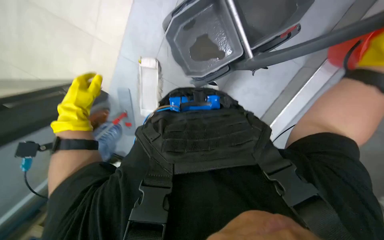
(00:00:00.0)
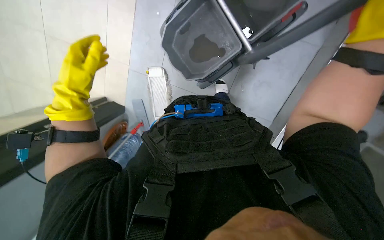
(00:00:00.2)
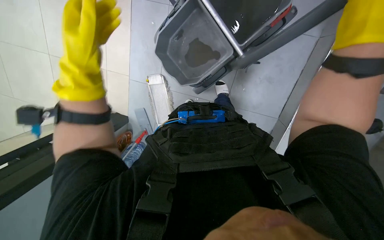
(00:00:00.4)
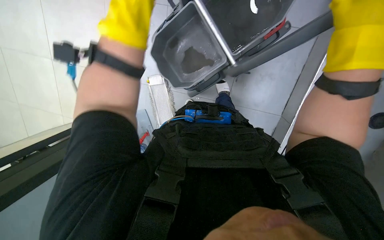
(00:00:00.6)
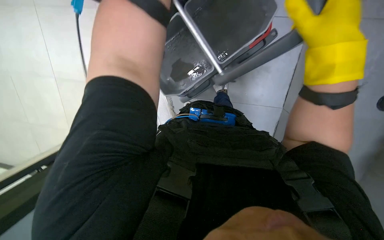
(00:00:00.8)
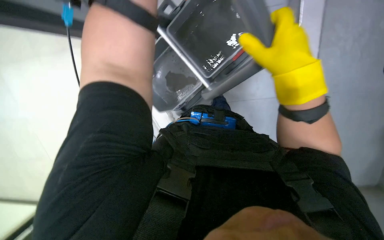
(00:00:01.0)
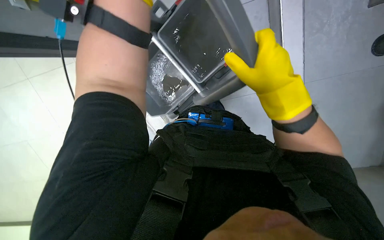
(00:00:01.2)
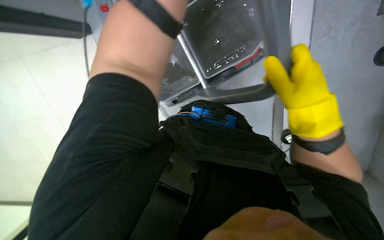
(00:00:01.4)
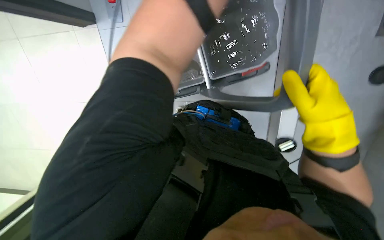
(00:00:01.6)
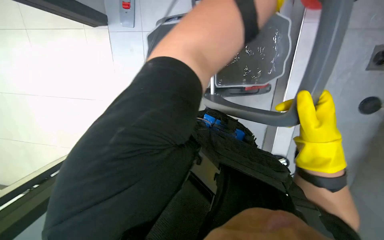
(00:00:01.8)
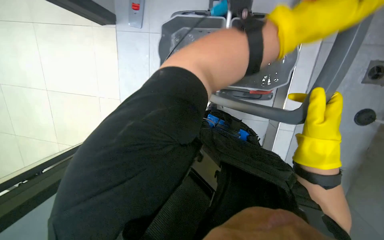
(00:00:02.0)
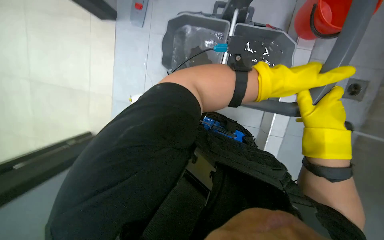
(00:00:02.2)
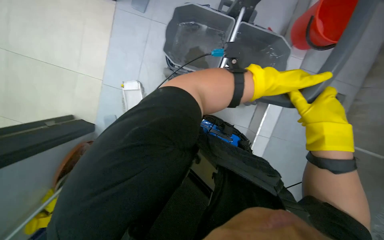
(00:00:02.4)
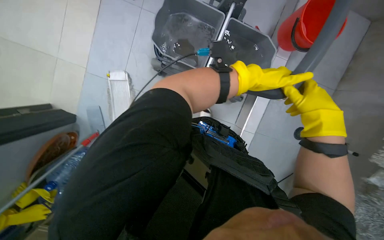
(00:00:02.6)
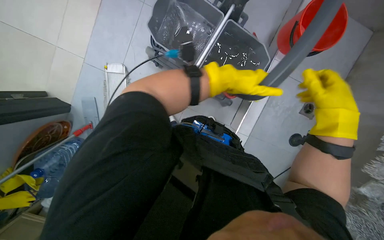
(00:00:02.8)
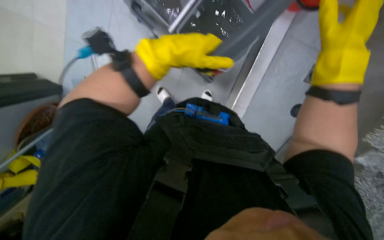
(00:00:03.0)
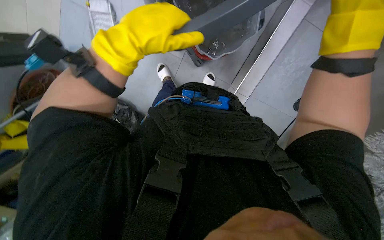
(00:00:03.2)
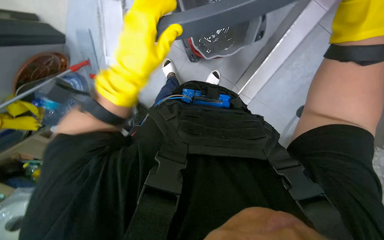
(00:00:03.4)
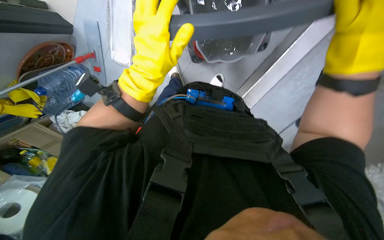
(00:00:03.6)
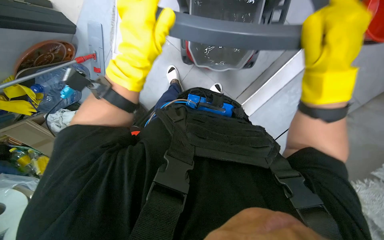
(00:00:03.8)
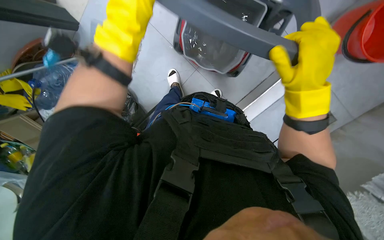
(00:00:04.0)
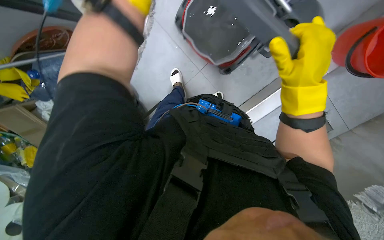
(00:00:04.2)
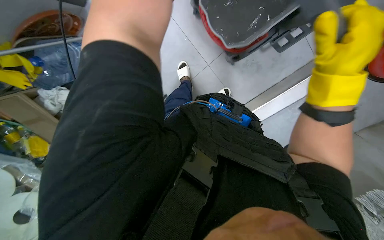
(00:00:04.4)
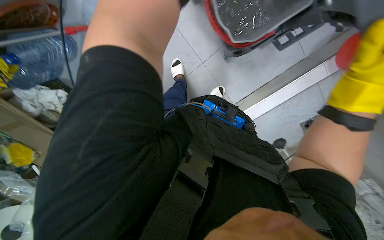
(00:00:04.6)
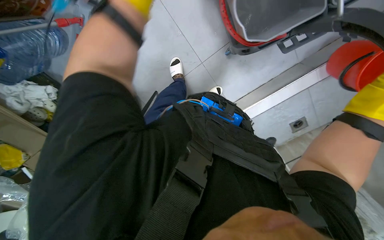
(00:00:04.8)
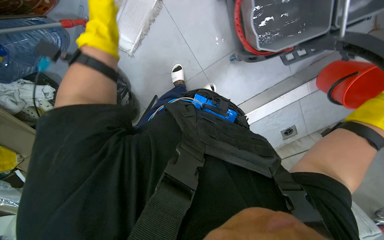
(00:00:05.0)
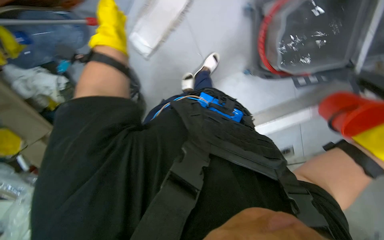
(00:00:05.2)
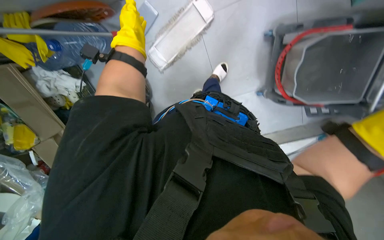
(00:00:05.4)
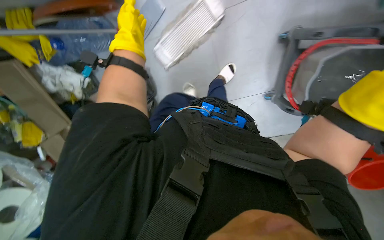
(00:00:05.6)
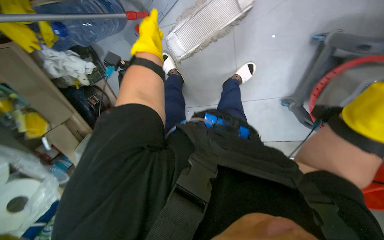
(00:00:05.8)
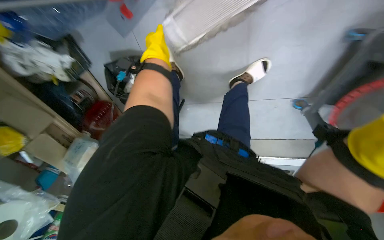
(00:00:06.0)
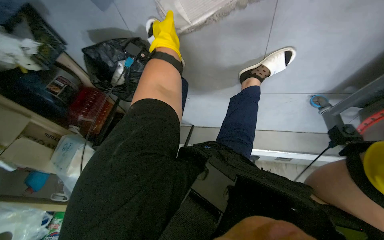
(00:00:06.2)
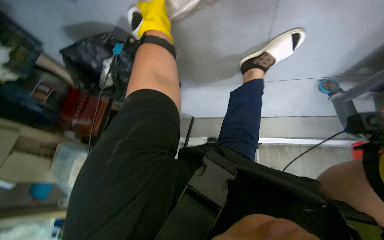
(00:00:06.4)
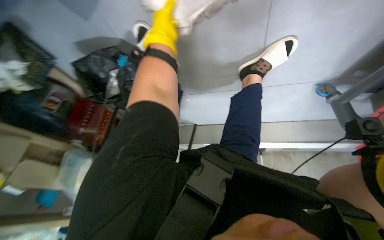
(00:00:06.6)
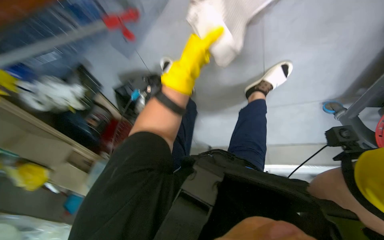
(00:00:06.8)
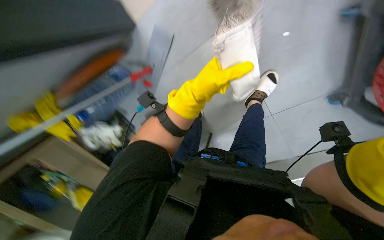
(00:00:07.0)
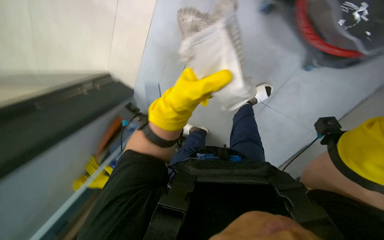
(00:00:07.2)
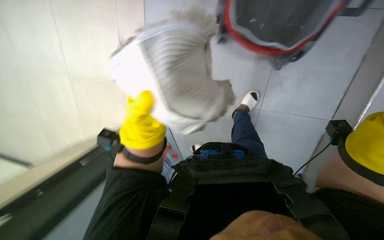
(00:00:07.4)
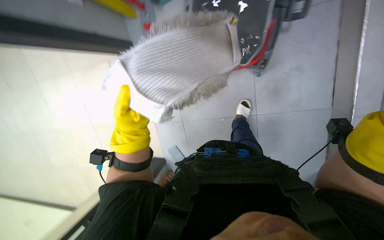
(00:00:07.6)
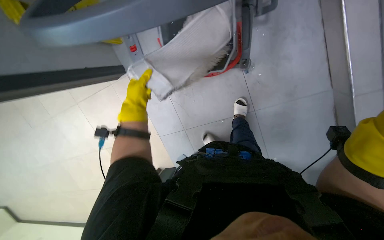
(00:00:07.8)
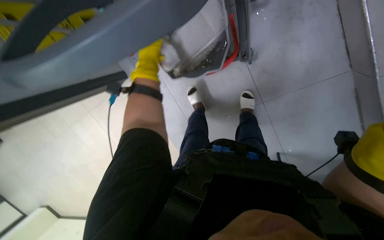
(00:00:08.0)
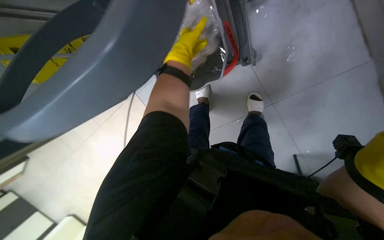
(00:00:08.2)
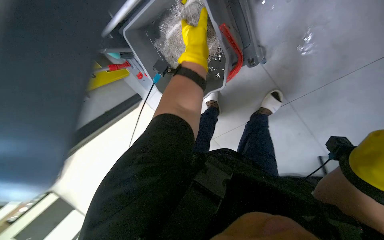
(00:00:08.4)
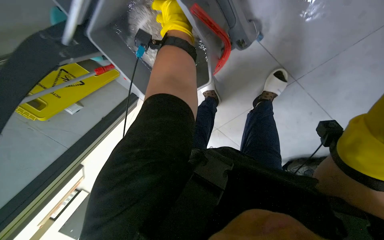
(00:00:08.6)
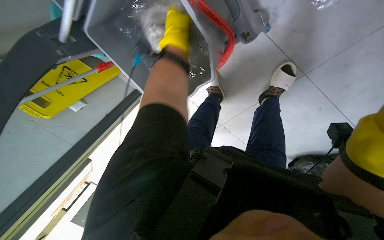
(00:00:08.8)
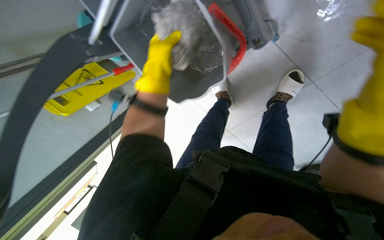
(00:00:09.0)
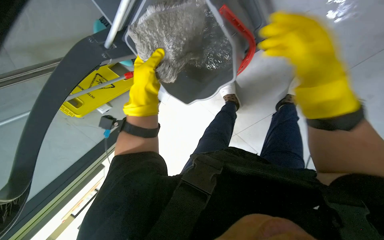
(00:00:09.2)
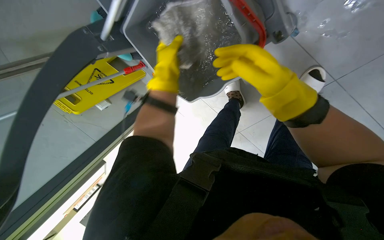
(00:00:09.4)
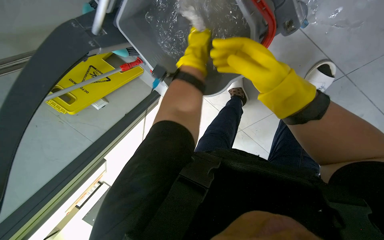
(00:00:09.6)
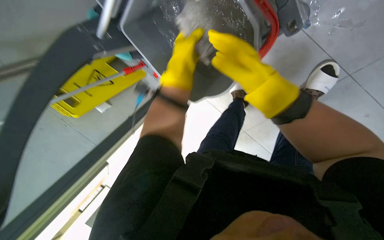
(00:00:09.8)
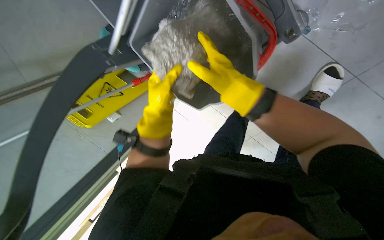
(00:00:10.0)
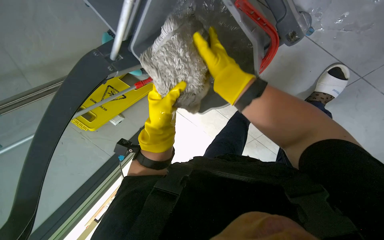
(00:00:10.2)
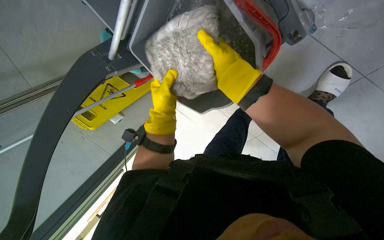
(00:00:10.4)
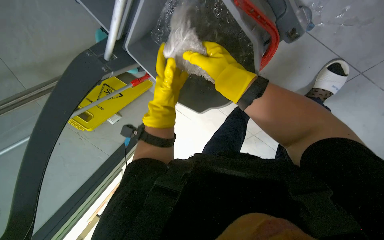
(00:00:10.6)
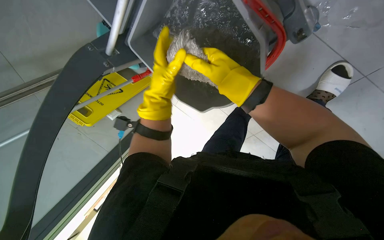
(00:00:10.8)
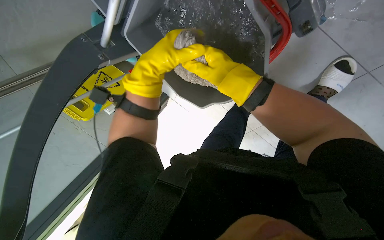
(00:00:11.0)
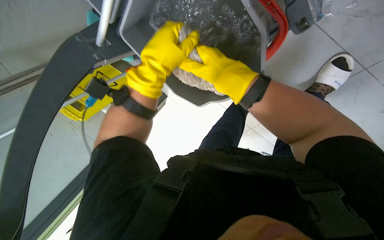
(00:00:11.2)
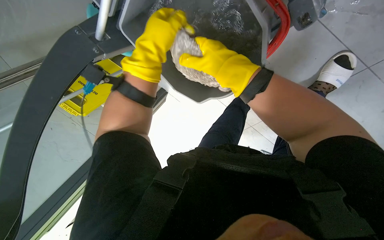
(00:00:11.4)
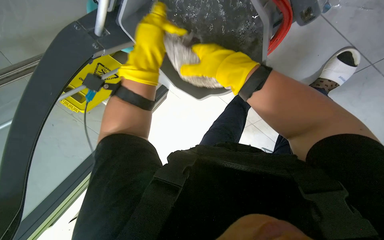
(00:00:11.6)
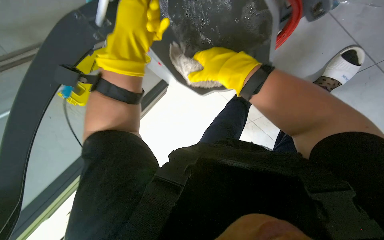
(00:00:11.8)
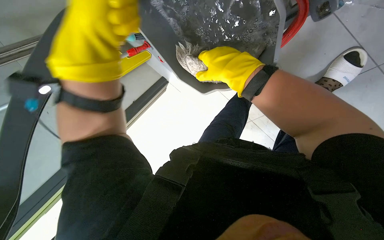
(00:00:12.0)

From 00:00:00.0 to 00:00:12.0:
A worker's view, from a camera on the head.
Job: preparing cleaning supplies.
The whole recording: Preparing mop for floor cleaning. The worker prepares the mop for floor cleaning by changing the mop head and rinsing it in the bucket.
From 00:00:01.6 to 00:00:03.0: The right hand shifts approximately 15 cm up the picture.
From 00:00:06.0 to 00:00:07.6: The view pans to the left by some 20 degrees. The view tips upward by some 20 degrees.
From 00:00:07.6 to 00:00:09.0: The left hand is displaced up the picture by about 20 cm.
From 00:00:09.0 to 00:00:10.4: The left hand swings up and down the picture, about 20 cm each way, with 2 reversals.
From 00:00:10.4 to 00:00:12.0: The left hand shifts about 20 cm nearer to the camera.

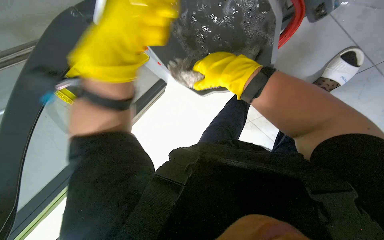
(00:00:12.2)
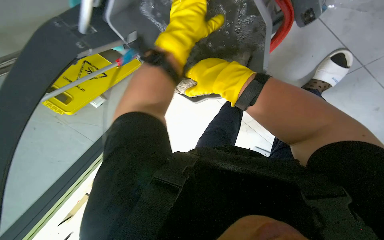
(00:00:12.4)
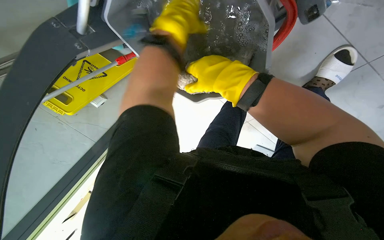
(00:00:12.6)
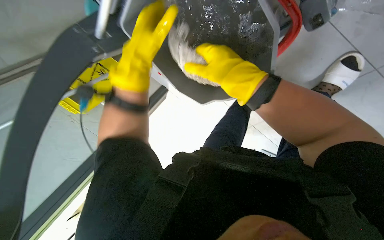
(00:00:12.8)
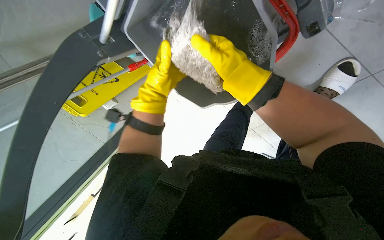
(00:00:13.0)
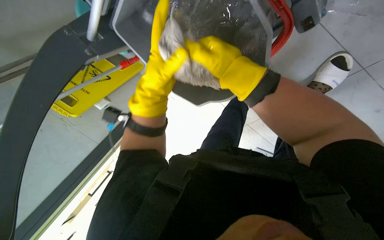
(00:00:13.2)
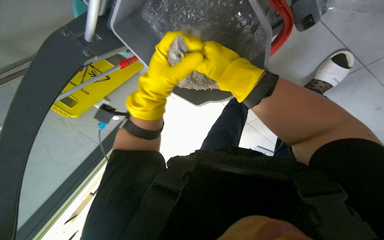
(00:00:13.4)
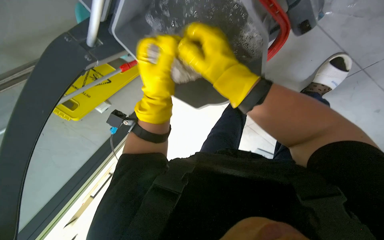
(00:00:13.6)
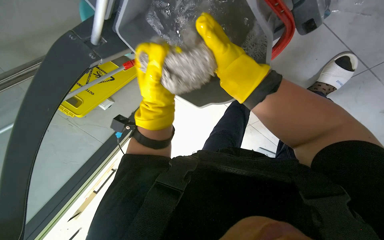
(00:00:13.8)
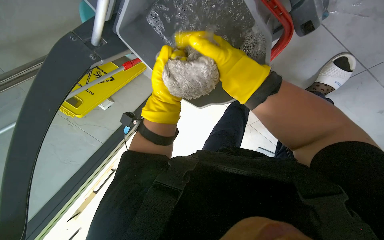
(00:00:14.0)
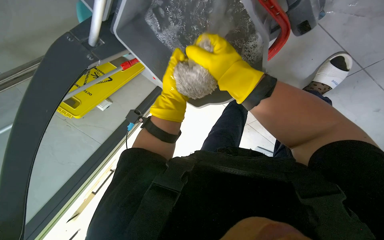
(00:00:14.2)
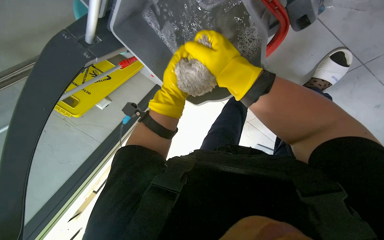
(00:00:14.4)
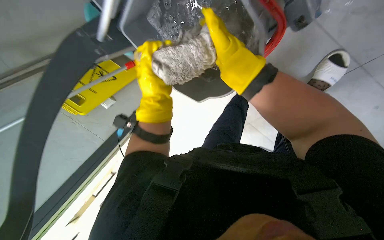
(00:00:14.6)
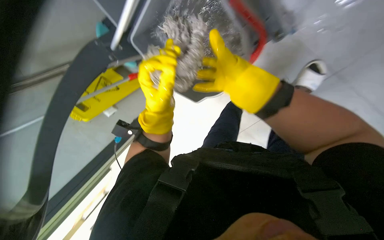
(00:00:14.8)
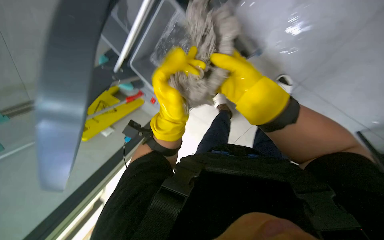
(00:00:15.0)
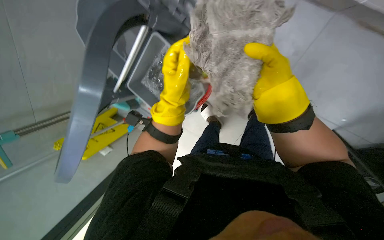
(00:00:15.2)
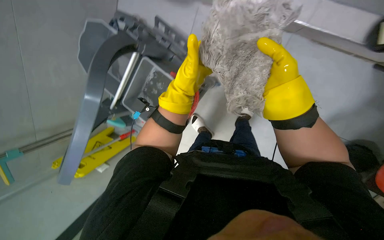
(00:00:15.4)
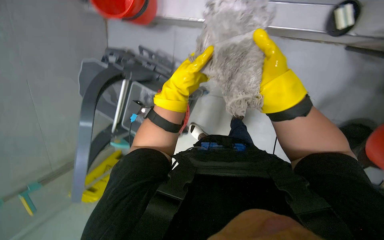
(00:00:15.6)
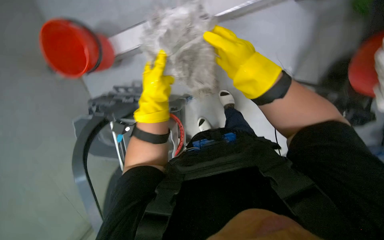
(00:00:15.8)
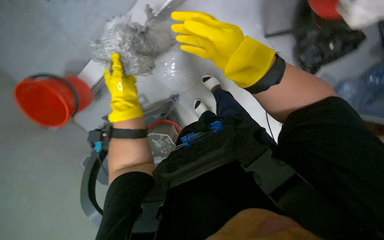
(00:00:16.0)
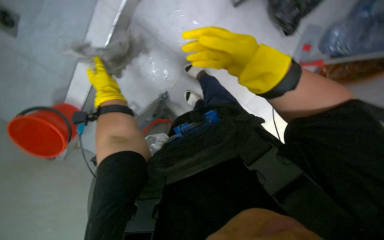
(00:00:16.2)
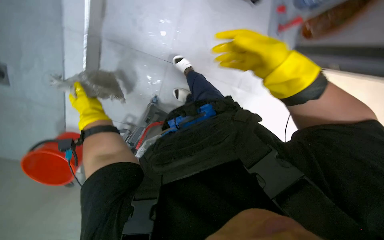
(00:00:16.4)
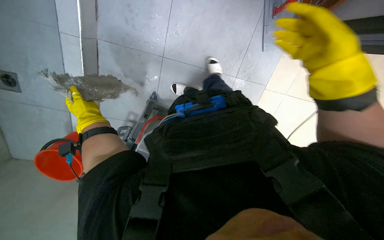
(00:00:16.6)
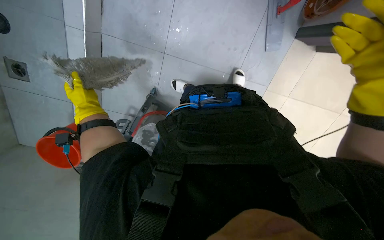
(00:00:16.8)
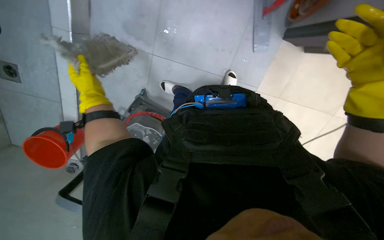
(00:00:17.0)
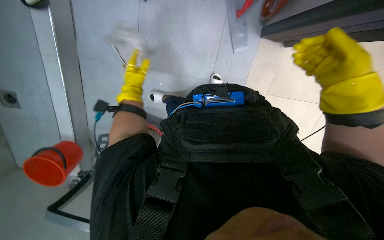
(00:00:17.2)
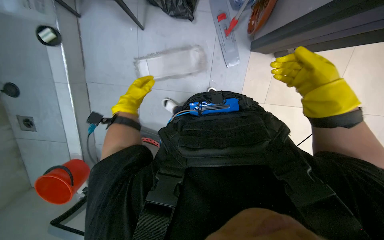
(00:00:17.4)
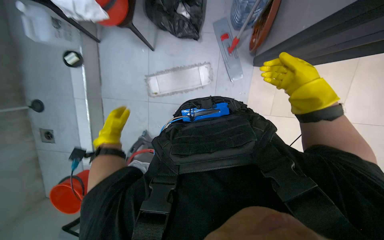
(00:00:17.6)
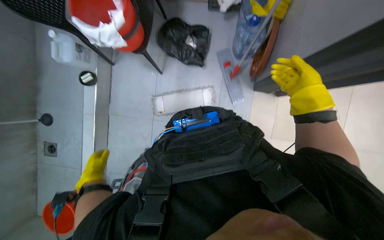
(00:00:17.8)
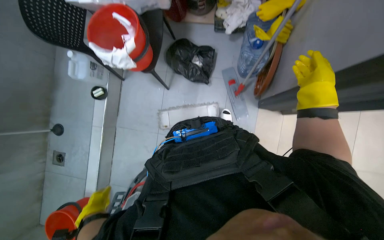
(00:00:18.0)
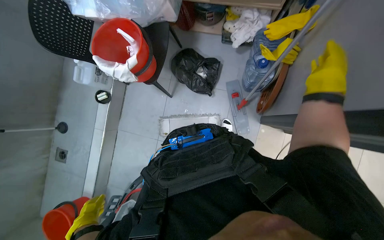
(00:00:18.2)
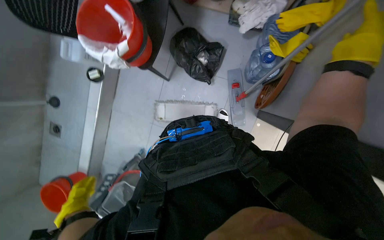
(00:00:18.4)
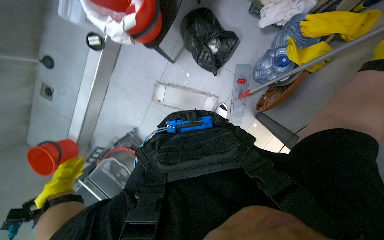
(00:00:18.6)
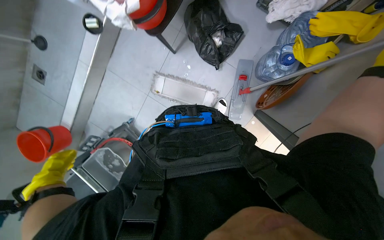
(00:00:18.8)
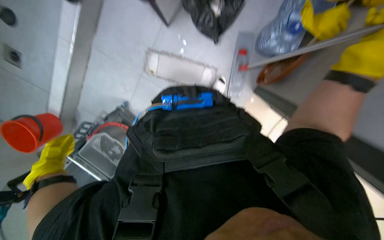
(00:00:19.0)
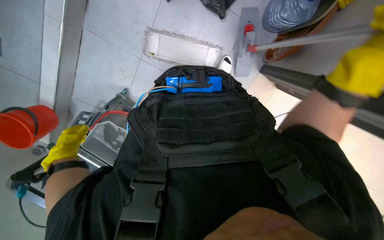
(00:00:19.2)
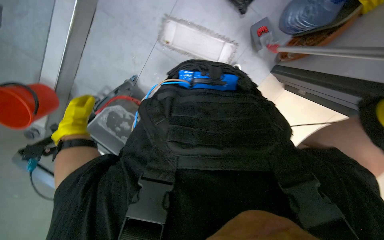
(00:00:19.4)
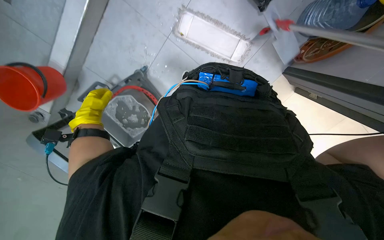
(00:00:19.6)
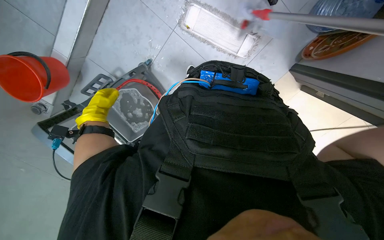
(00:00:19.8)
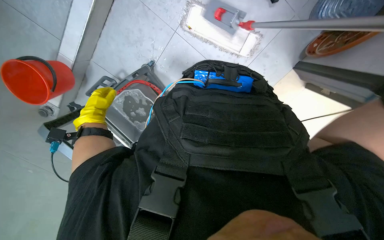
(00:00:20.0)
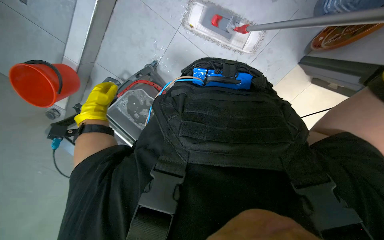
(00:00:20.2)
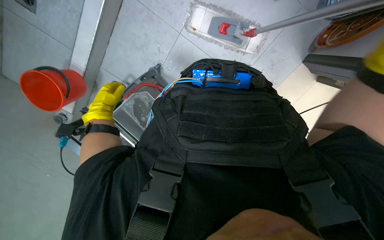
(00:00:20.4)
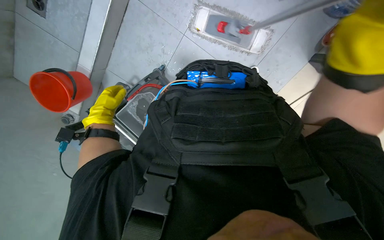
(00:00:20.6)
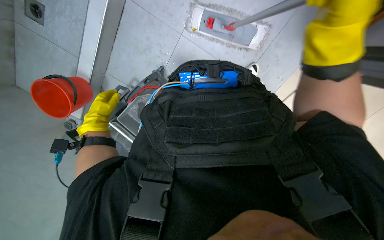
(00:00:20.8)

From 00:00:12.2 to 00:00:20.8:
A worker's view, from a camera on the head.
Job: preparing cleaning supplies.
The whole recording: Preparing mop for floor cleaning. The worker prepares the mop for floor cleaning by changing the mop head and rinsing it in the bucket.
From 00:00:12.2 to 00:00:13.6: The left hand travels farther from the camera by some 20 cm.
From 00:00:13.6 to 00:00:15.0: The view tips upward by some 15 degrees. The left hand heads down the picture, covering roughly 15 cm, and goes farther from the camera and returns, roughly 10 cm each way.
From 00:00:15.0 to 00:00:16.6: The head turns to the right by some 40 degrees. The camera pitches upward, by roughly 15 degrees.
From 00:00:16.6 to 00:00:18.0: The view tips upward by approximately 25 degrees. The left hand is displaced down the picture by roughly 10 cm.
From 00:00:18.0 to 00:00:19.4: The view tilts some 35 degrees downward.
